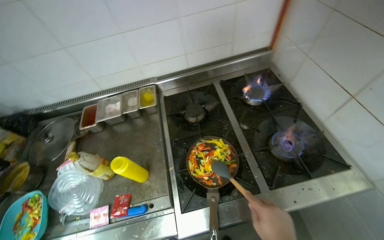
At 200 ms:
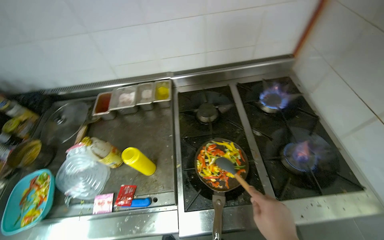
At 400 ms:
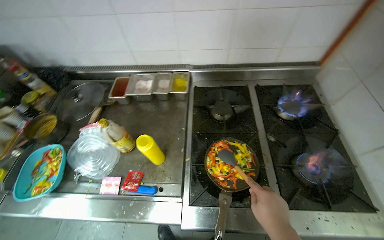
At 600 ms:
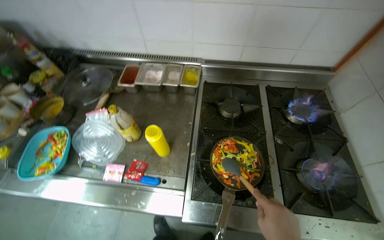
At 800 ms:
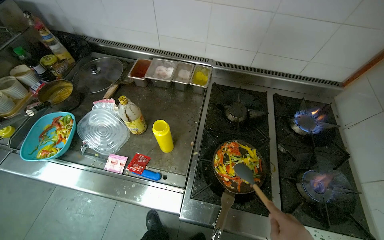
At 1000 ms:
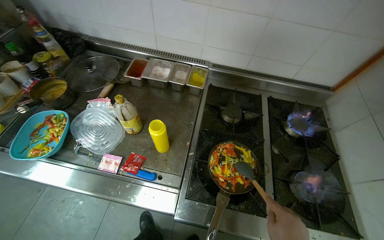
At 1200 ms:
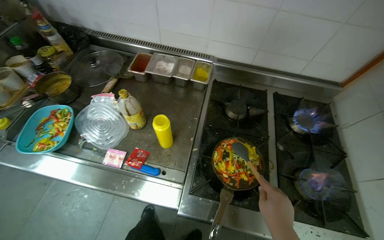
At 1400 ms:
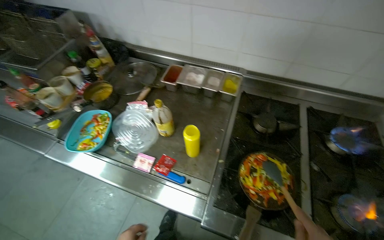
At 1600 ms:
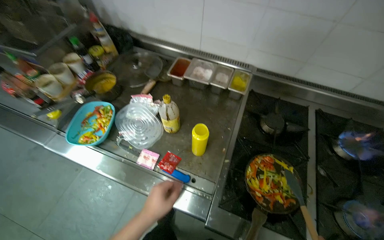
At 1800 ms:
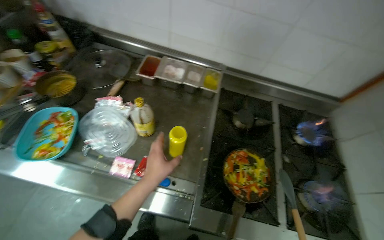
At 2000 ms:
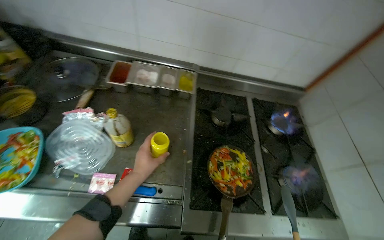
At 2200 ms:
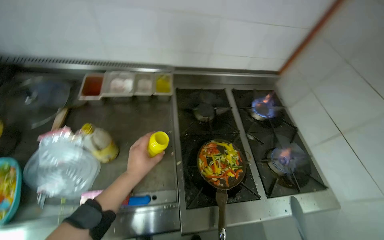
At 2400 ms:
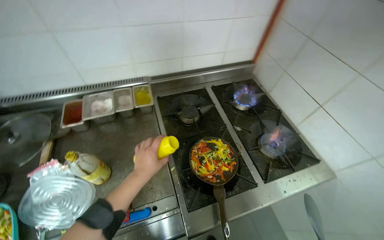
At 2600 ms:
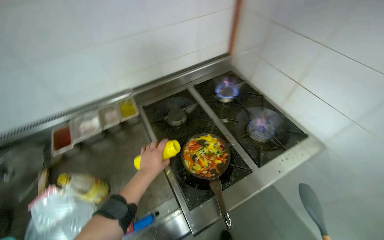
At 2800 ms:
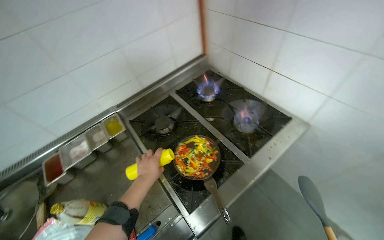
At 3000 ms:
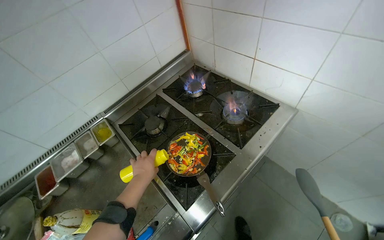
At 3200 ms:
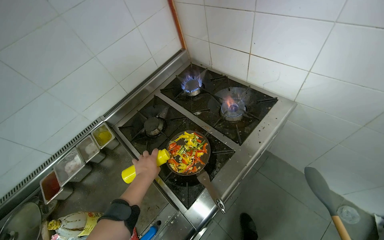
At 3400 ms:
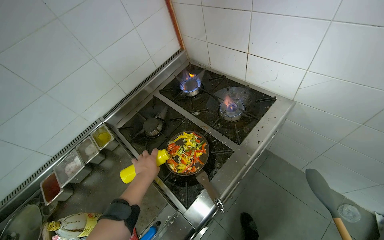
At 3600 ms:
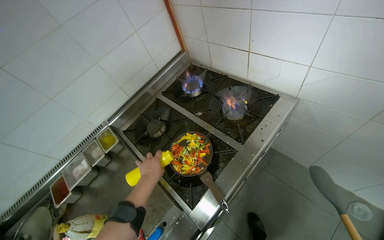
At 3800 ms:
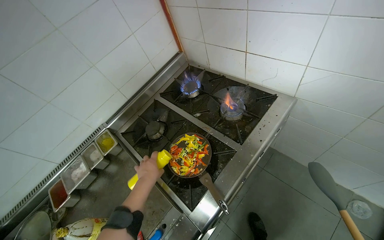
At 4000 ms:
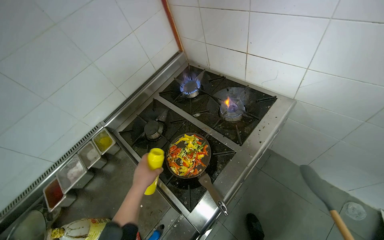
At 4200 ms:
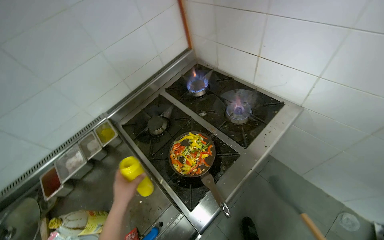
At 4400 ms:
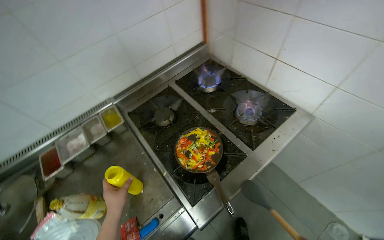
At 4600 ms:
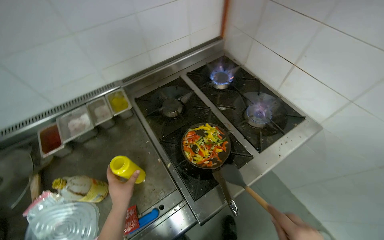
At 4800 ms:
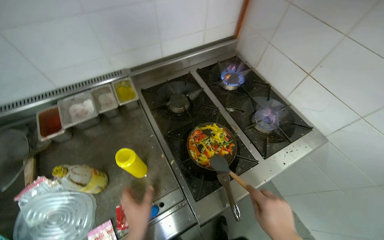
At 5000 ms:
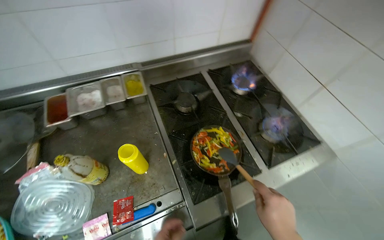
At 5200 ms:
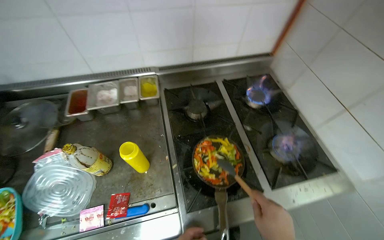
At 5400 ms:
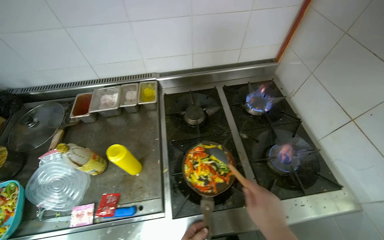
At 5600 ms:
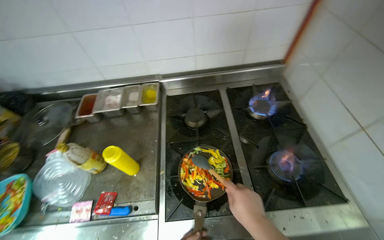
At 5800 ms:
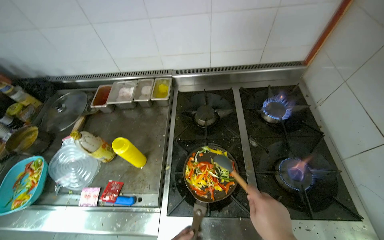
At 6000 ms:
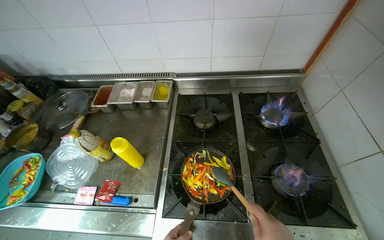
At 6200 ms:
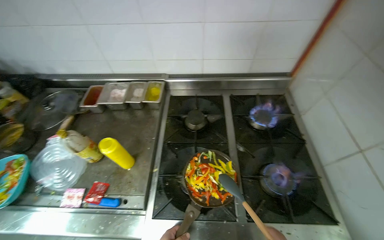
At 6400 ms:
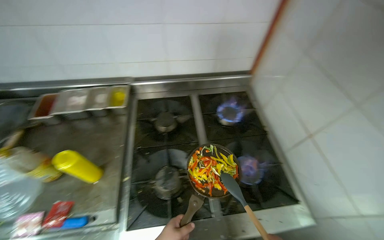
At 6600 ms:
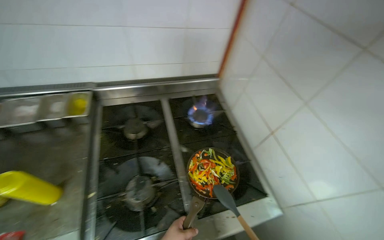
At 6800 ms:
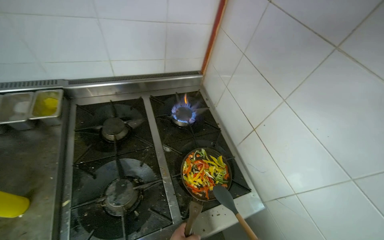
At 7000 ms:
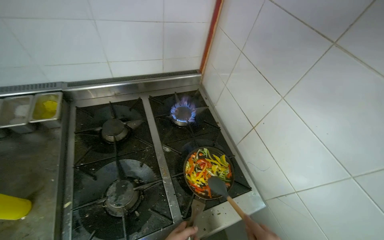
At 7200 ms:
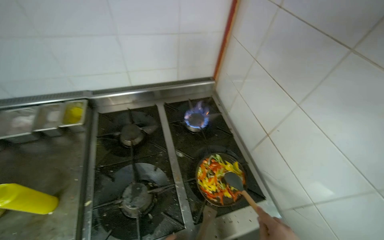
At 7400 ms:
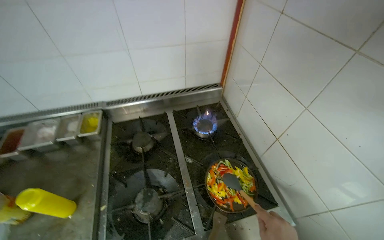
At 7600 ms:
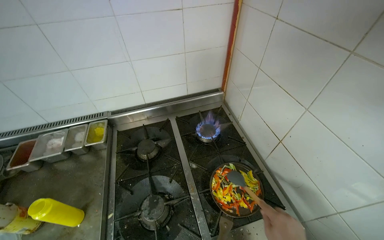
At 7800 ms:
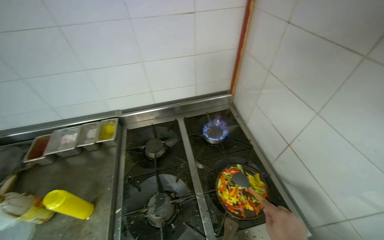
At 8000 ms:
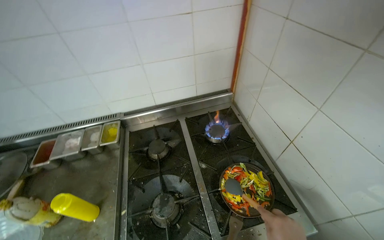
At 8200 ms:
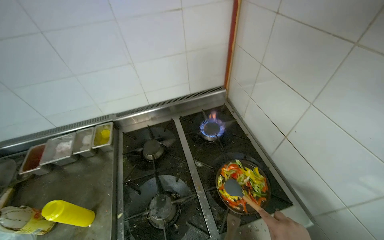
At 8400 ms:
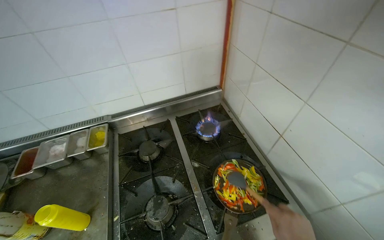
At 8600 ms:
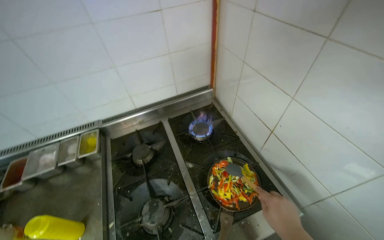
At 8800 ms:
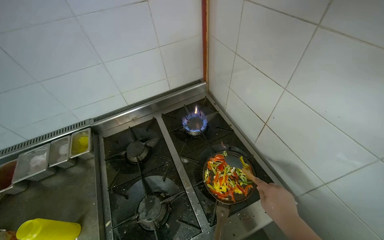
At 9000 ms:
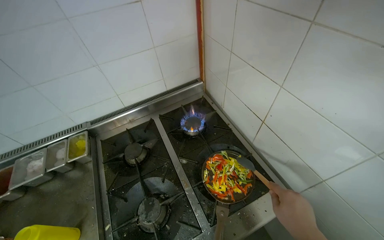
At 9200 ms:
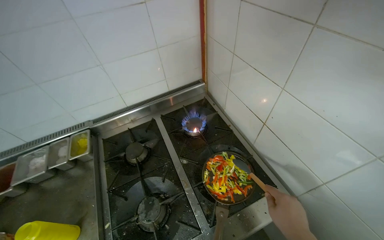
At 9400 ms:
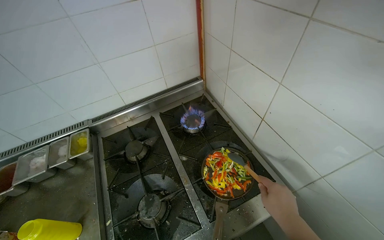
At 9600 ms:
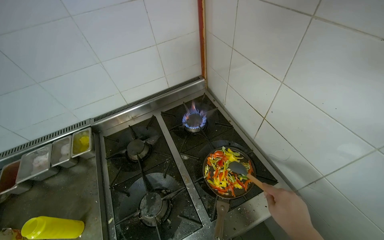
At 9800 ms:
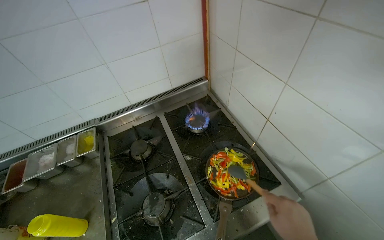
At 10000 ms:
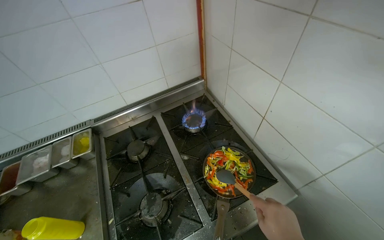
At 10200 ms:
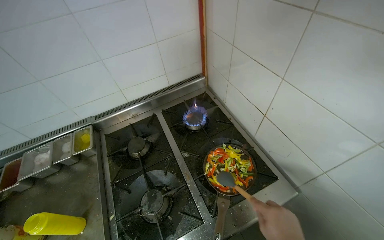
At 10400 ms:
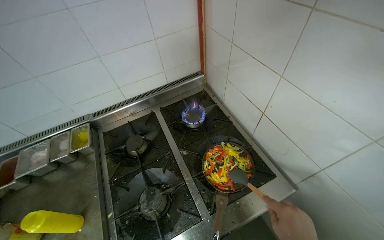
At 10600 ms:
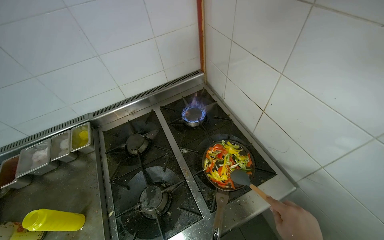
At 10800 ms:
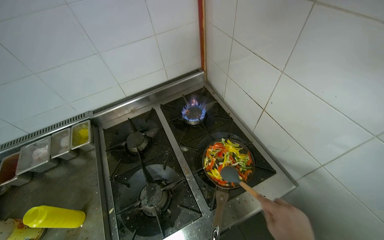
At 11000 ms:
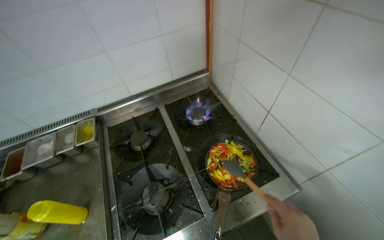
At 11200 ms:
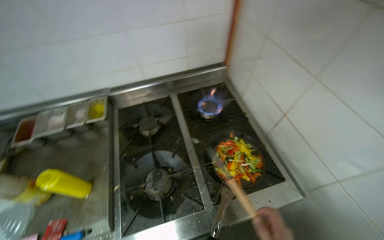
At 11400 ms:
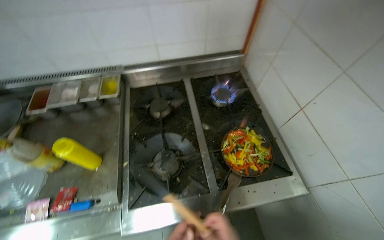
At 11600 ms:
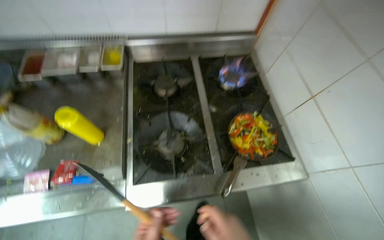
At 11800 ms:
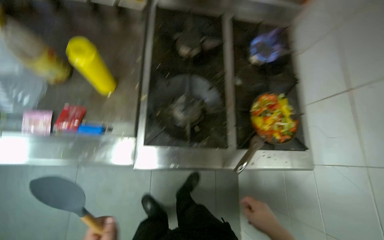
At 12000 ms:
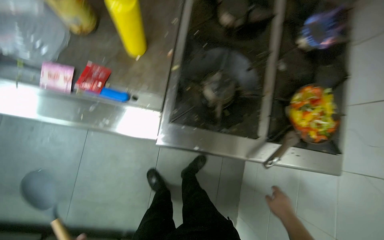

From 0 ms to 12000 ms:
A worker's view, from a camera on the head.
Job: cooking food.
The whole recording: Cooking vegetables in pan. The worker adds sliced vegetables to a pan, stirs them, and seasons them on the stove.
From 0 ms to 1600 ms: The scene turns roughly 35 degrees clockwise in the picture.
From 1600 ms to 3000 ms: The head turns to the right by about 65 degrees.
From 3000 ms to 4400 ms: The left hand is displaced down the picture and to the left by roughly 20 cm.
From 4400 ms to 6000 ms: The wearer's head swings some 40 degrees to the left.
From 6000 ms to 7600 ms: The wearer looks approximately 20 degrees further to the right.
From 10400 ms to 12000 ms: The camera travels about 40 cm. The wearer looks about 30 degrees further downward. The scene turns about 40 degrees clockwise in the picture.

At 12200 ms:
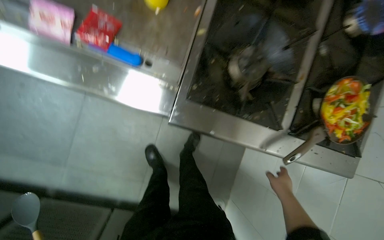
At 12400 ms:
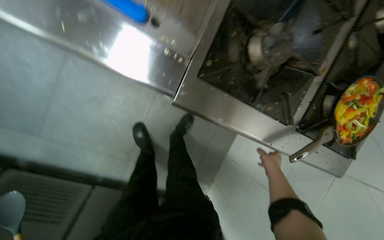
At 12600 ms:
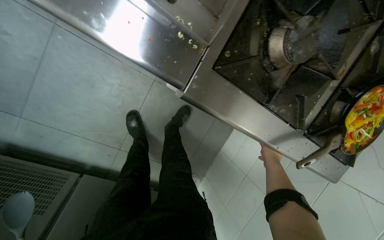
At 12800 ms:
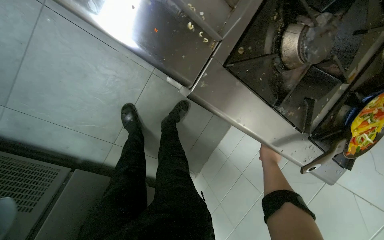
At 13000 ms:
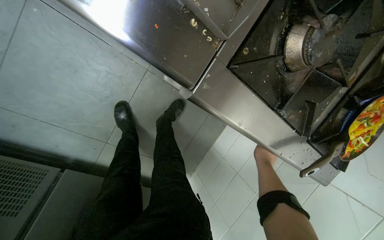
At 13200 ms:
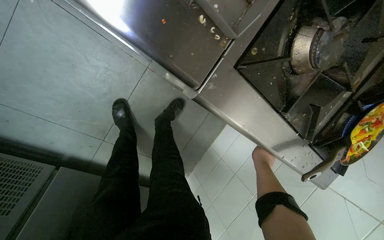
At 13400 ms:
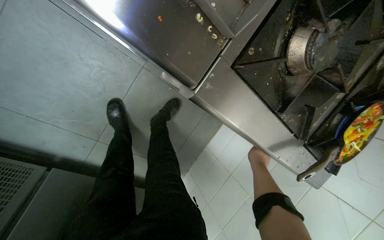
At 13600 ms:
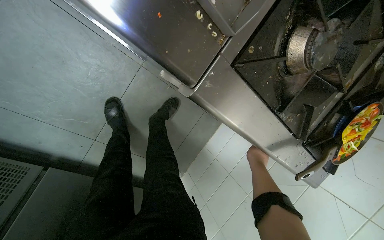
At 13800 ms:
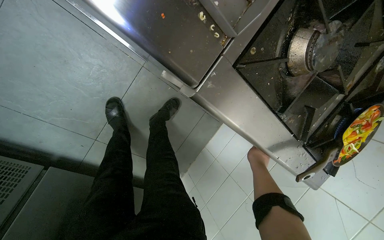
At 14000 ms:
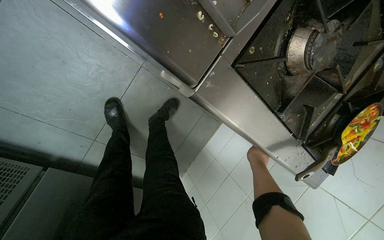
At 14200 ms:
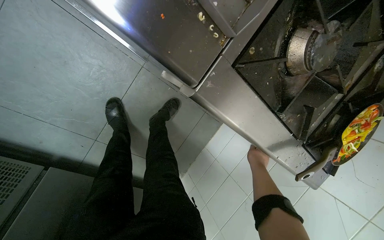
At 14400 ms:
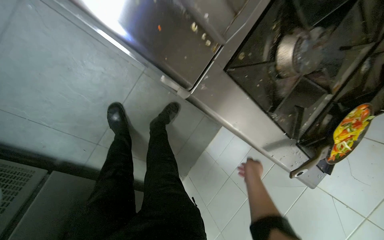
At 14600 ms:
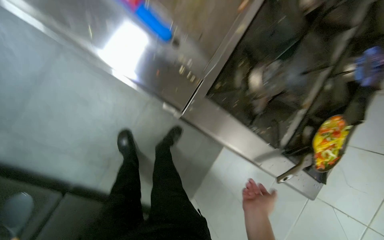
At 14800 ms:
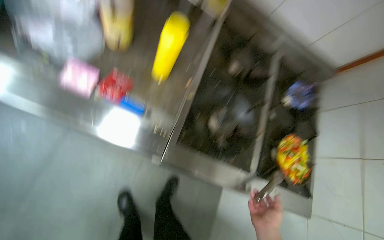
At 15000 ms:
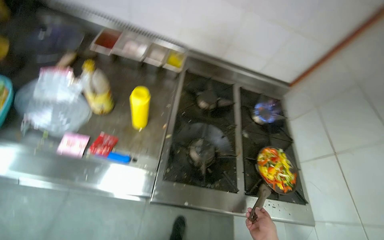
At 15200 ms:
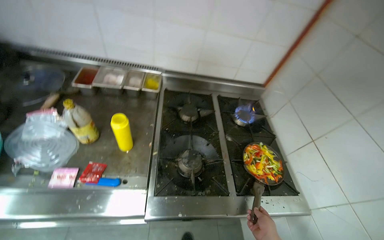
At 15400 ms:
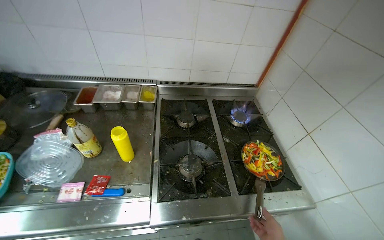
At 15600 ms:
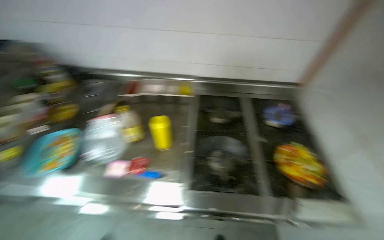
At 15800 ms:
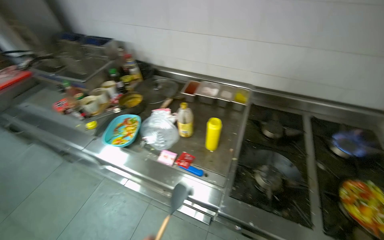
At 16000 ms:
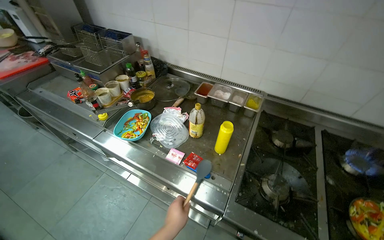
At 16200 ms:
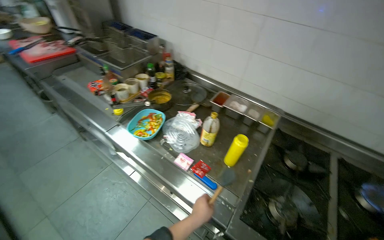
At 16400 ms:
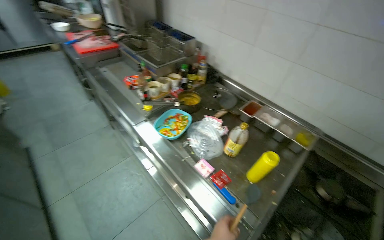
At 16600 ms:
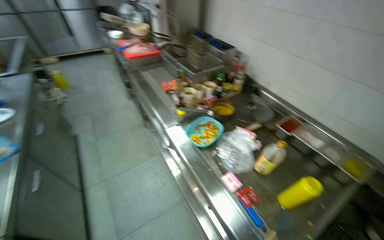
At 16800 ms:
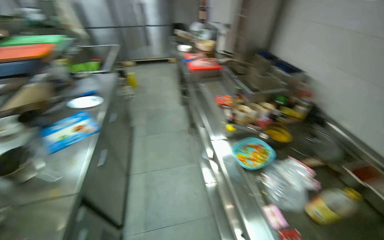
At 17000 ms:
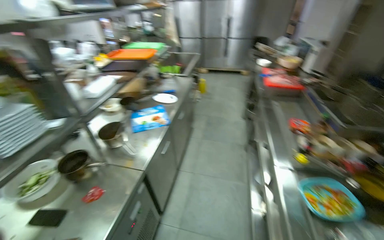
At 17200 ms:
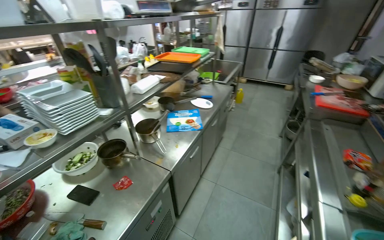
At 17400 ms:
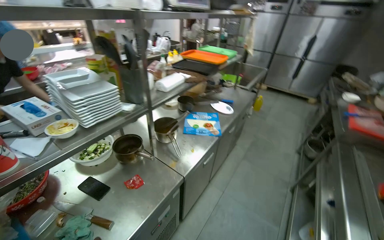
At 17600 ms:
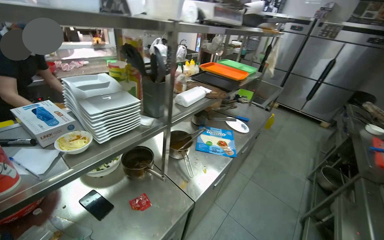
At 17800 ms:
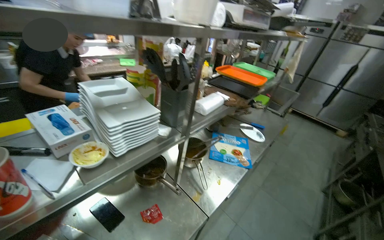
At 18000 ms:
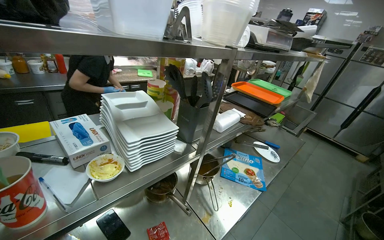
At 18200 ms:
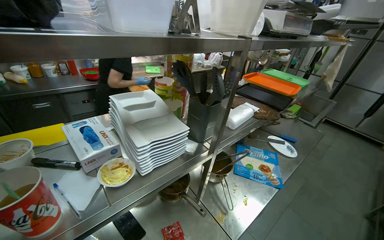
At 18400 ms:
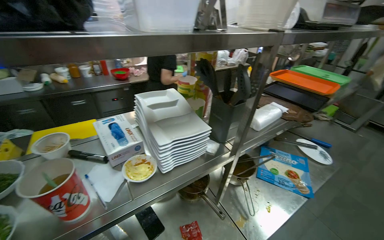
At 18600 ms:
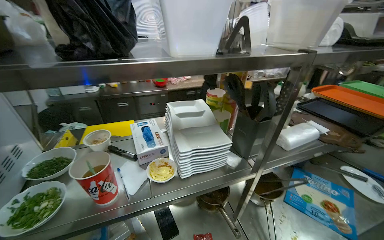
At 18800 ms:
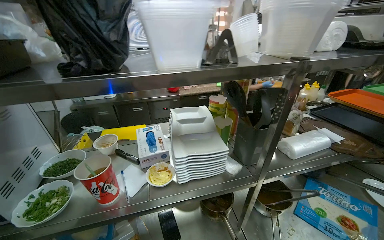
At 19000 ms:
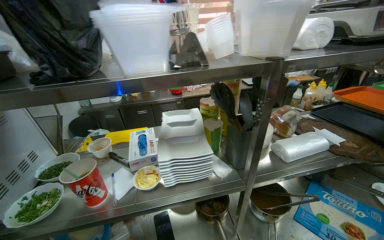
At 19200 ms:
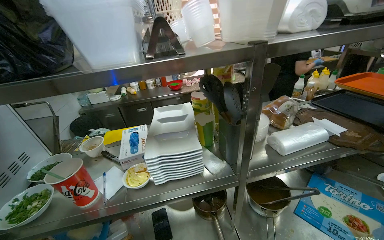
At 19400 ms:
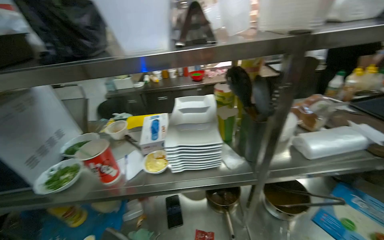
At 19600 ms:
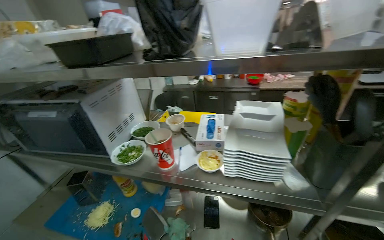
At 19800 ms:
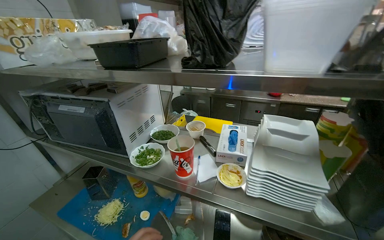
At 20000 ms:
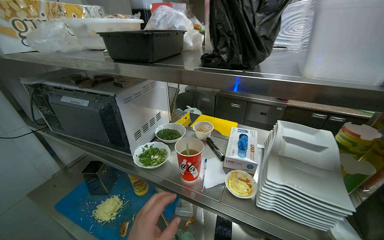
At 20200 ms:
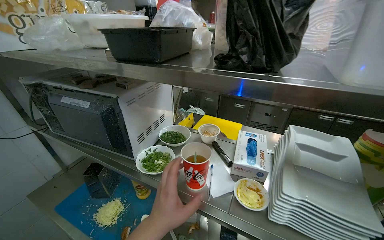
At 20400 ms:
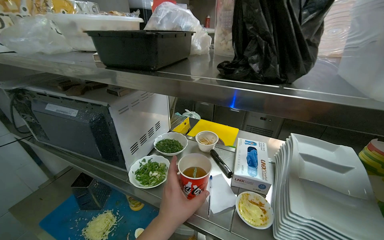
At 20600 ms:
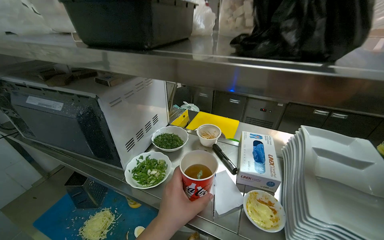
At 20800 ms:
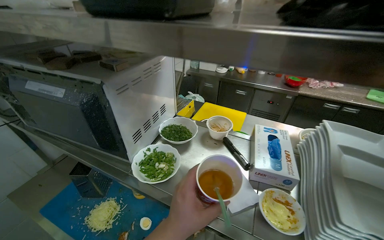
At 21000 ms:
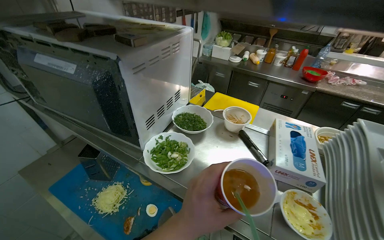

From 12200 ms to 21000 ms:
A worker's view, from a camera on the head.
Job: cooking food.
The whole recording: Cooking vegetables in pan. The worker adds sliced vegetables to a pan, stirs them, and seasons them on the stove.
From 12200 ms to 13600 ms: The view pans to the right by about 15 degrees. The view tips downward by about 15 degrees. The right hand travels up the picture by some 10 cm.
From 13600 ms to 15200 ms: The camera travels some 50 cm. The camera pitches upward, by approximately 50 degrees. The scene turns roughly 40 degrees counterclockwise in the picture.
From 15200 ms to 16600 ms: The head turns to the left by about 60 degrees.
From 16600 ms to 18000 ms: The head travels approximately 60 cm. The head rotates roughly 80 degrees to the left. The view tilts about 15 degrees upward.
From 18000 ms to 19600 ms: The wearer's head swings approximately 60 degrees to the left.
